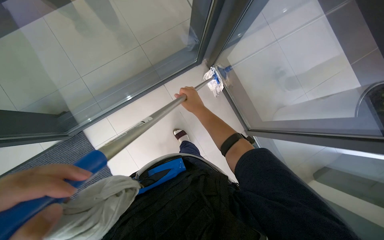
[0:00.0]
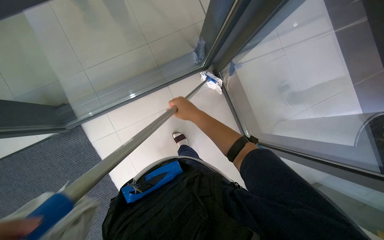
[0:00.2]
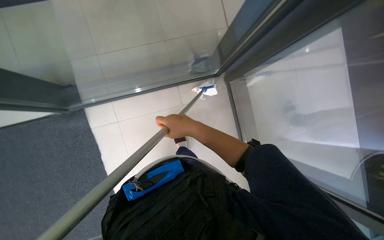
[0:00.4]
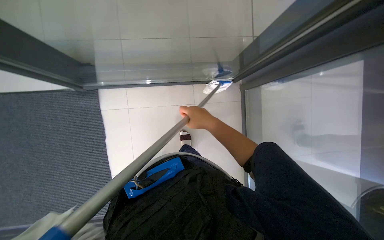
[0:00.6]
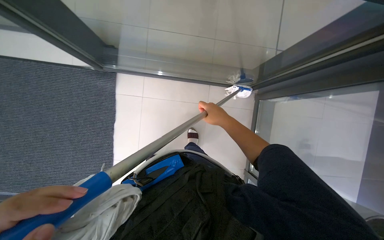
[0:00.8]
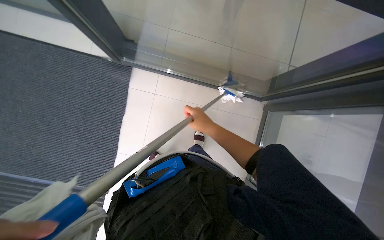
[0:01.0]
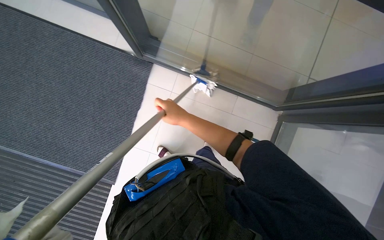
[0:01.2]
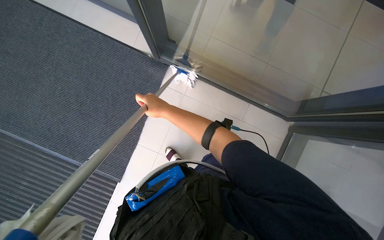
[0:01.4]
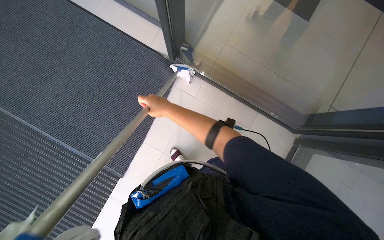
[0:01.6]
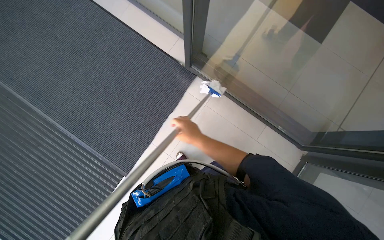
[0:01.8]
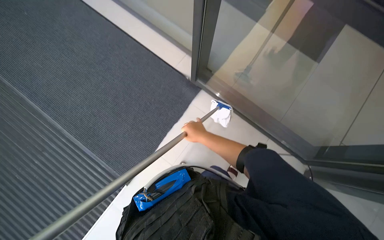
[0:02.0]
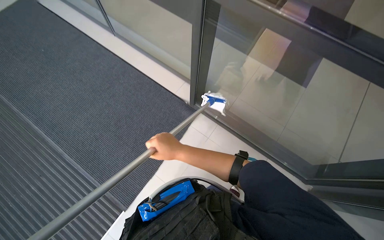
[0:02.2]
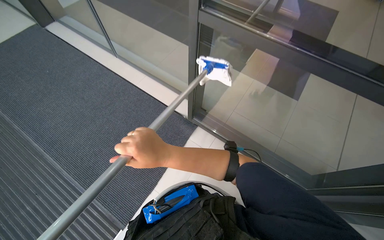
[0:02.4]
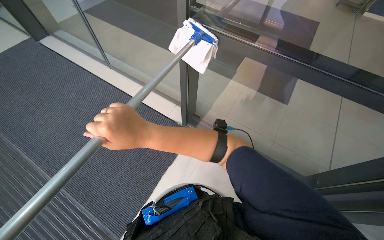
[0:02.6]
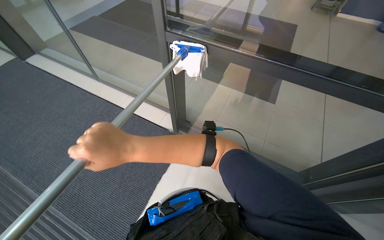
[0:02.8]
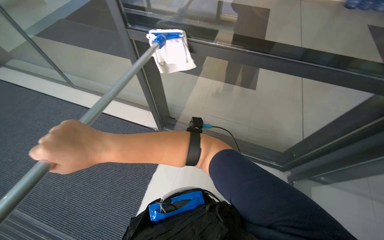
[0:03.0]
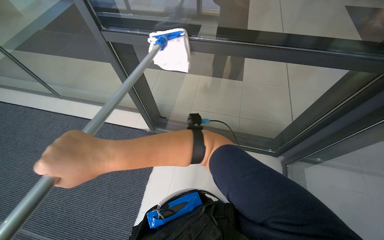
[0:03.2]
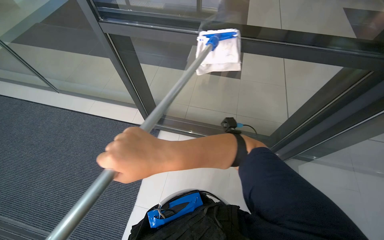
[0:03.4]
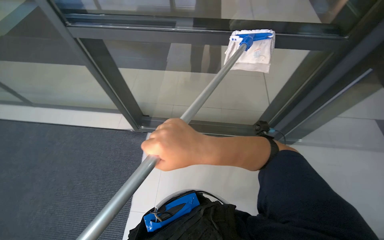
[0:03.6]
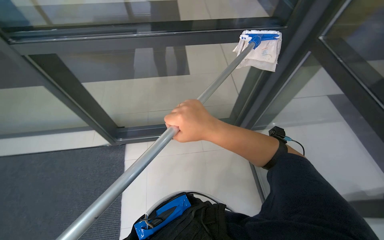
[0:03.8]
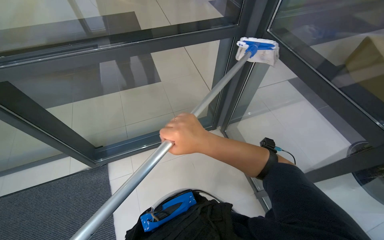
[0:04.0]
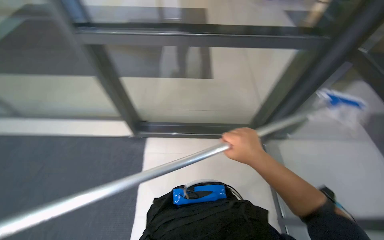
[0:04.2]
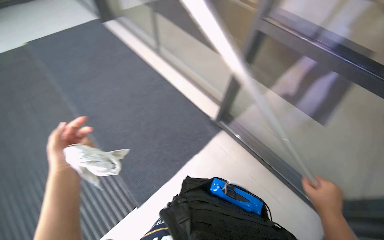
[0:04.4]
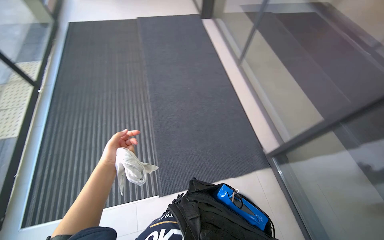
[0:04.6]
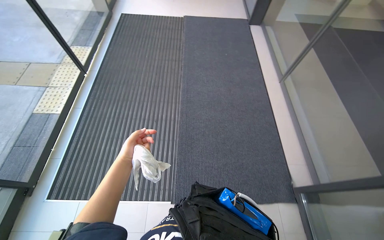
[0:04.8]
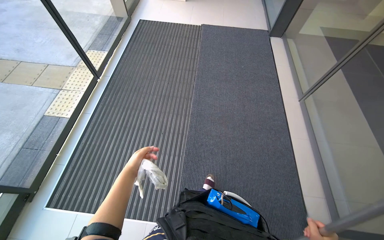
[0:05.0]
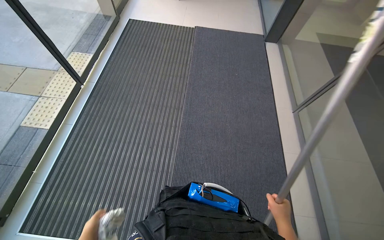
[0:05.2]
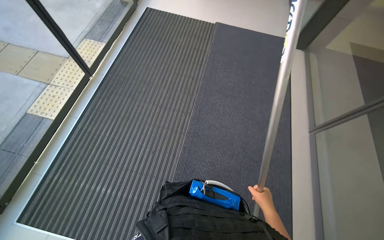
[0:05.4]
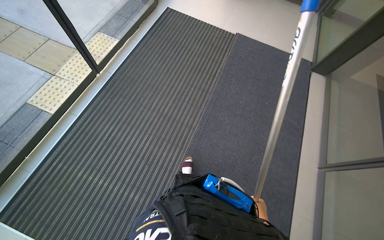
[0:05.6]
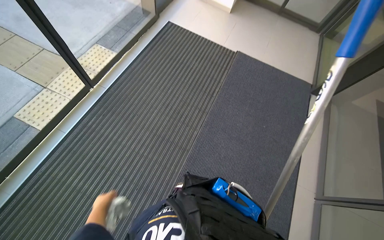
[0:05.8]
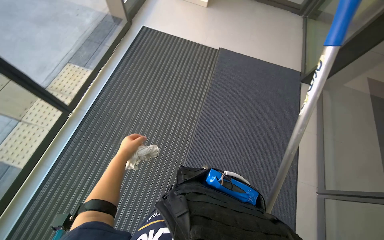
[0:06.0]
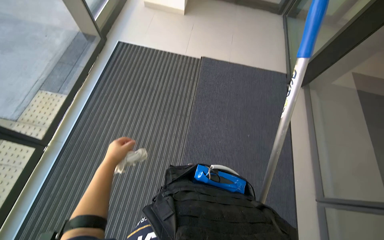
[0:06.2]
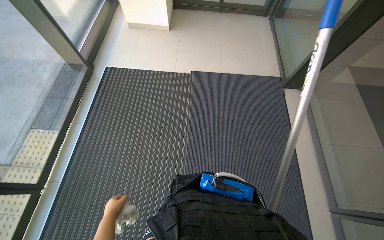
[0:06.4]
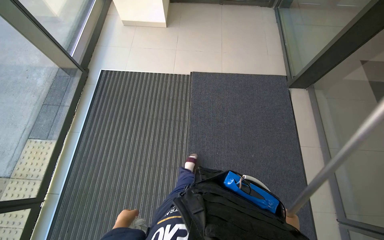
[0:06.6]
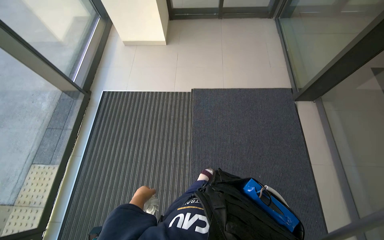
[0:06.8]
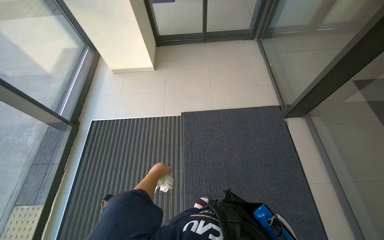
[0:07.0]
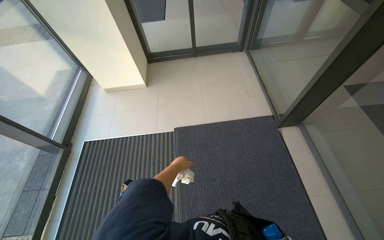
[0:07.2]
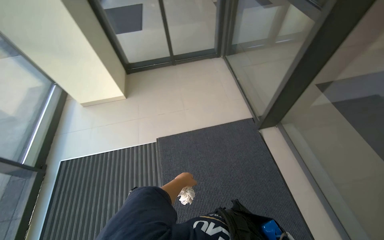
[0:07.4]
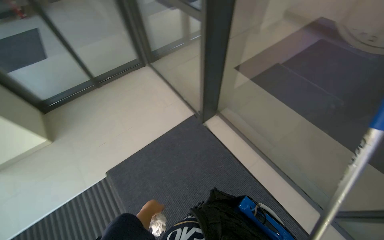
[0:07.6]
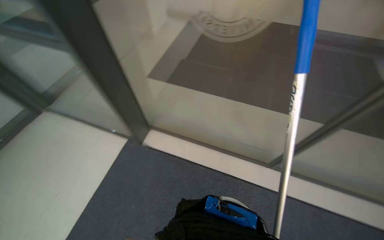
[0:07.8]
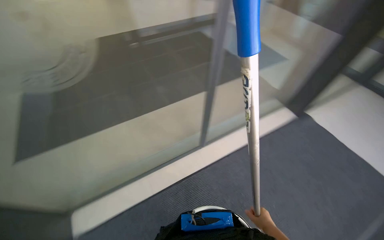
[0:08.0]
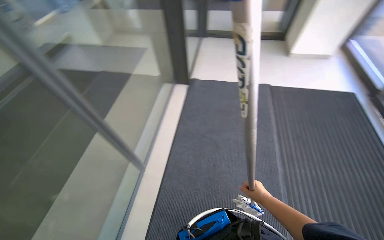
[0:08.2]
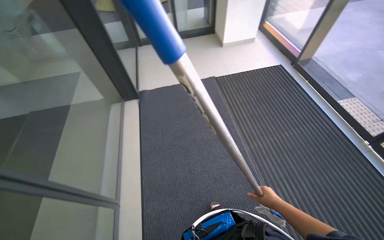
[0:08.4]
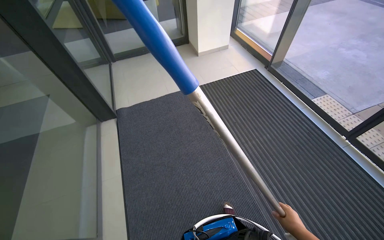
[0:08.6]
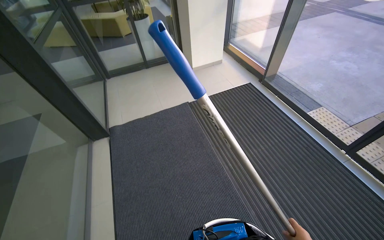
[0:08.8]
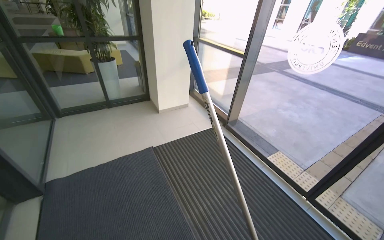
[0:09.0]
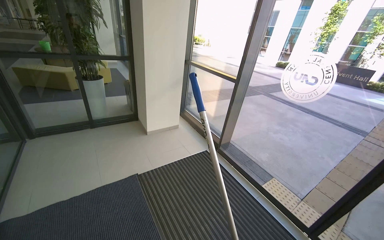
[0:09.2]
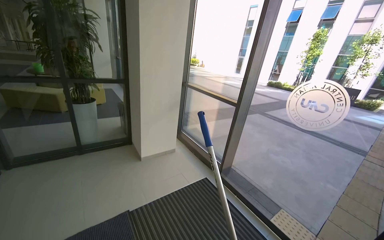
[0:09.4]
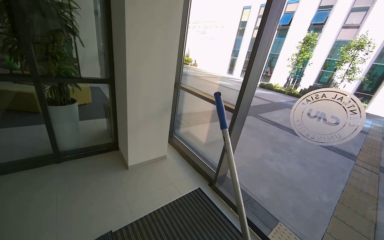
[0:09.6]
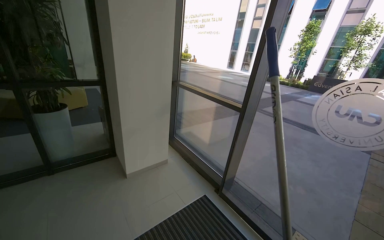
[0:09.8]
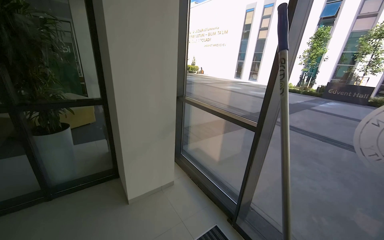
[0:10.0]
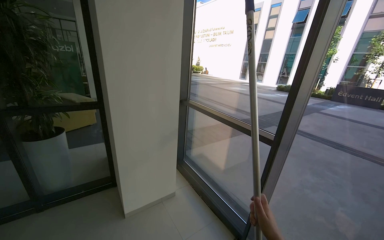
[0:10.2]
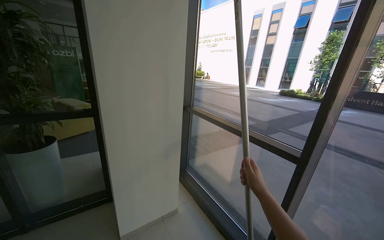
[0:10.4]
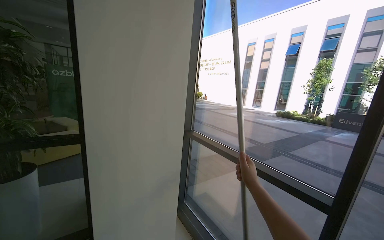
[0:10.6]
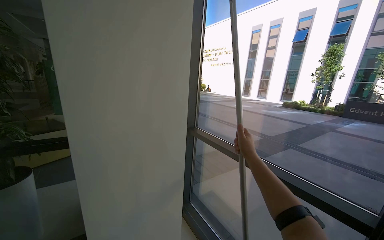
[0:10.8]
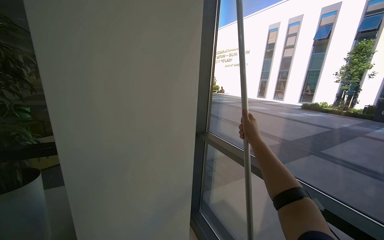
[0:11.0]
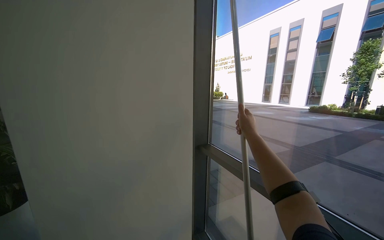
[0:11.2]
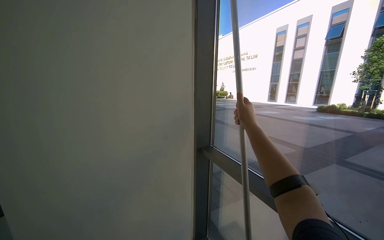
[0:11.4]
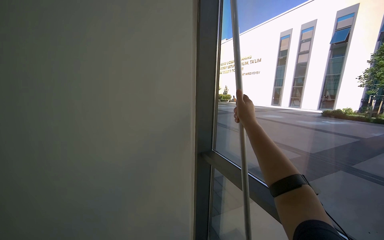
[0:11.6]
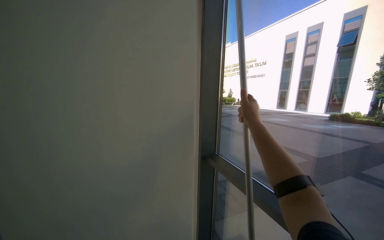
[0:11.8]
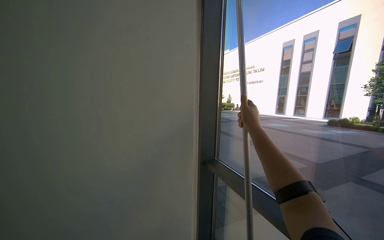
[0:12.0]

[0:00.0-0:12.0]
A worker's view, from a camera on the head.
Job: cleaning windows.
The whole recording: Cleaning glass windows. The worker cleans the large glass windows with a long-handled cleaning tool.
0:00.0 to 0:01.6: The scene turns about 60 degrees clockwise in the picture.
0:01.6 to 0:03.0: The view tips upward by roughly 25 degrees. The right hand heads nearer to the camera and to the left, covering about 30 cm.
0:03.0 to 0:04.4: The right hand moves to the right, roughly 40 cm.
0:04.4 to 0:06.0: The head travels roughly 1 m. The head turns to the left by some 30 degrees.
0:06.0 to 0:07.6: The wearer moves roughly 1 m. The head rotates some 55 degrees to the right.
0:07.6 to 0:09.0: The wearer moves roughly 80 cm. The wearer looks about 95 degrees further to the right. The wearer looks roughly 20 degrees further upward.
0:09.0 to 0:10.4: The camera is carried about 1.5 m. The view tilts roughly 15 degrees upward.
0:10.4 to 0:12.0: The wearer moves roughly 70 cm.

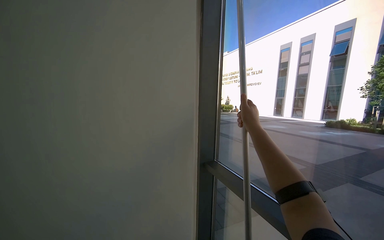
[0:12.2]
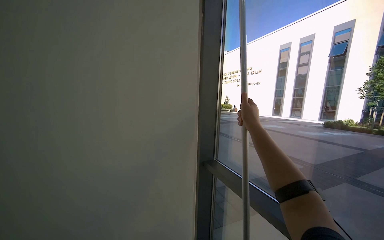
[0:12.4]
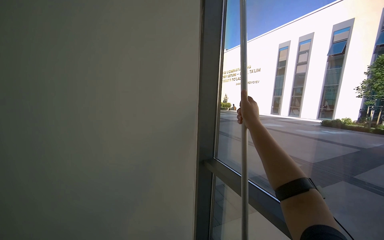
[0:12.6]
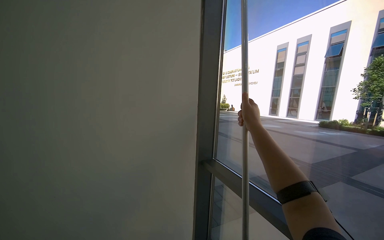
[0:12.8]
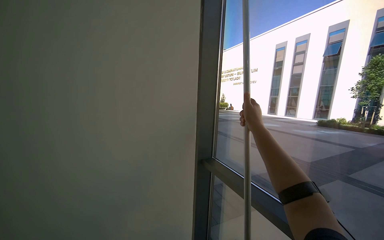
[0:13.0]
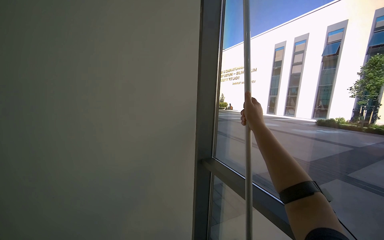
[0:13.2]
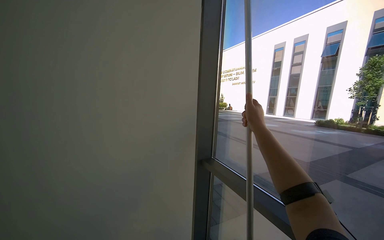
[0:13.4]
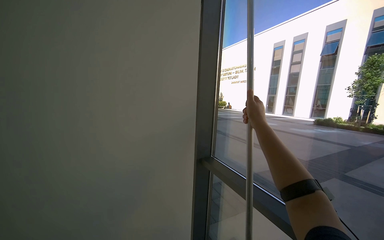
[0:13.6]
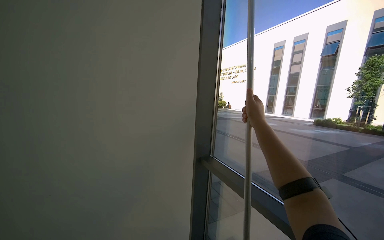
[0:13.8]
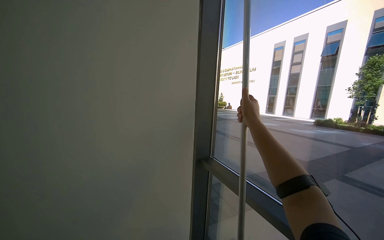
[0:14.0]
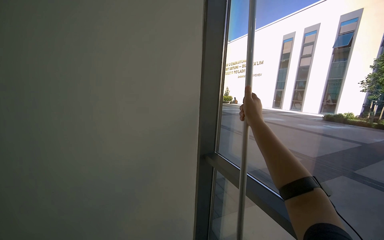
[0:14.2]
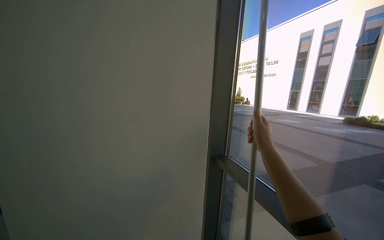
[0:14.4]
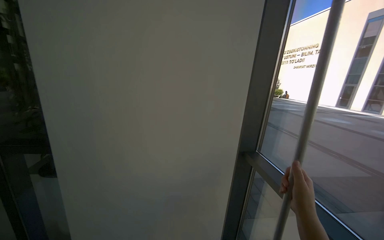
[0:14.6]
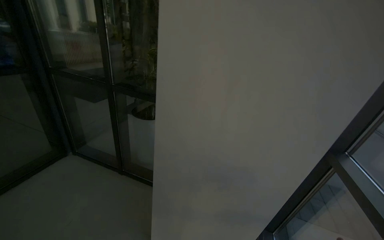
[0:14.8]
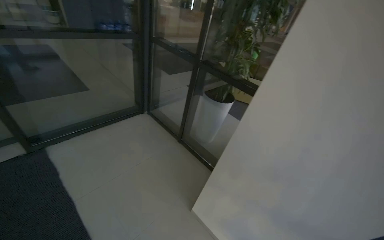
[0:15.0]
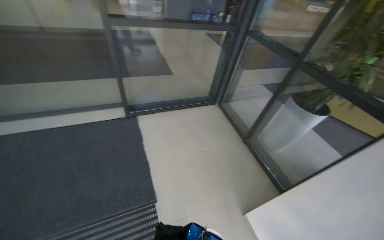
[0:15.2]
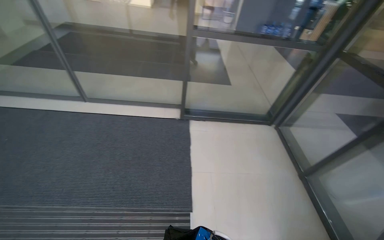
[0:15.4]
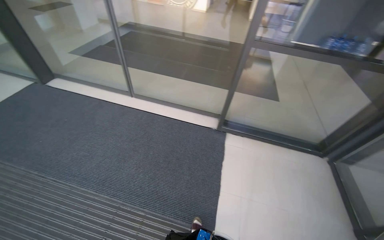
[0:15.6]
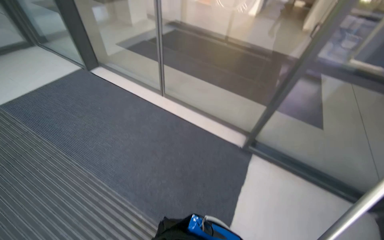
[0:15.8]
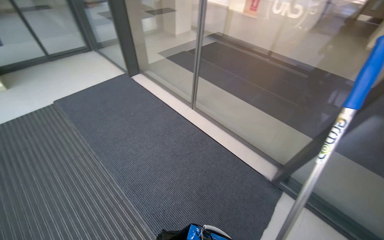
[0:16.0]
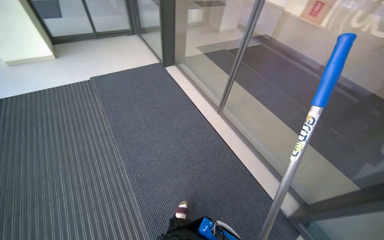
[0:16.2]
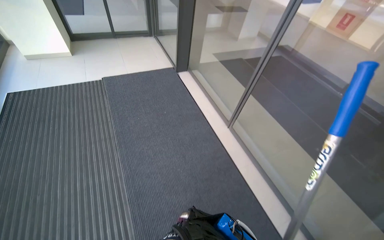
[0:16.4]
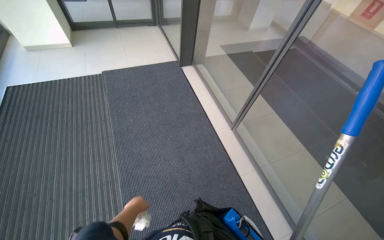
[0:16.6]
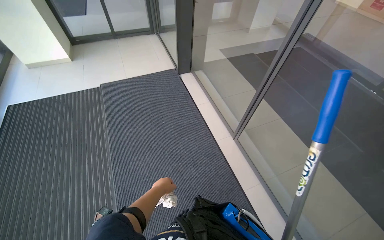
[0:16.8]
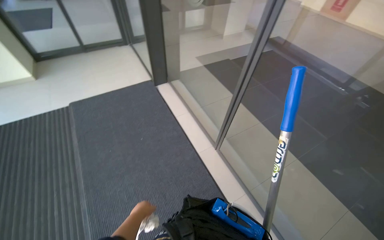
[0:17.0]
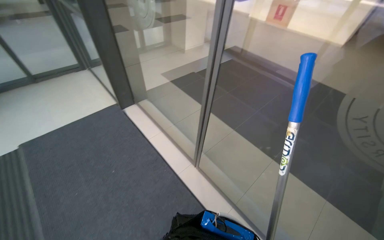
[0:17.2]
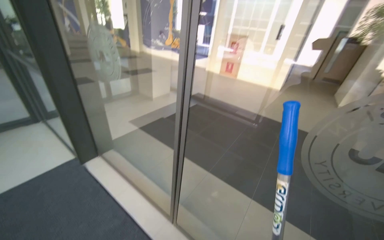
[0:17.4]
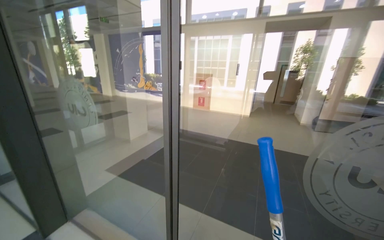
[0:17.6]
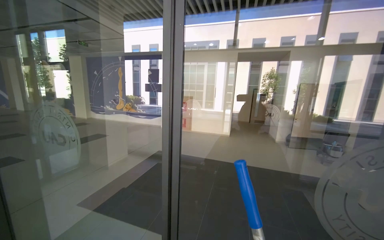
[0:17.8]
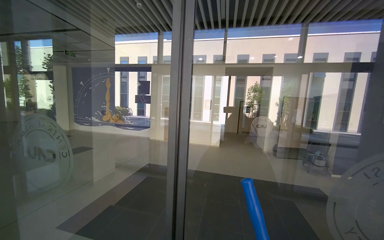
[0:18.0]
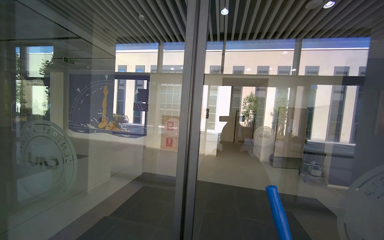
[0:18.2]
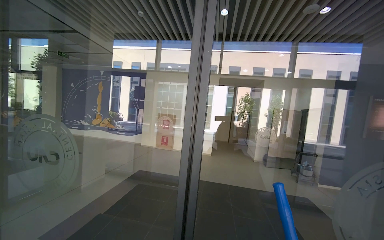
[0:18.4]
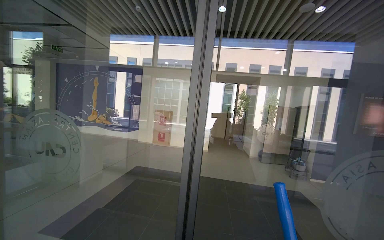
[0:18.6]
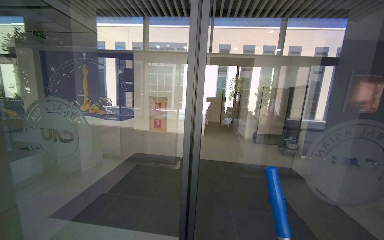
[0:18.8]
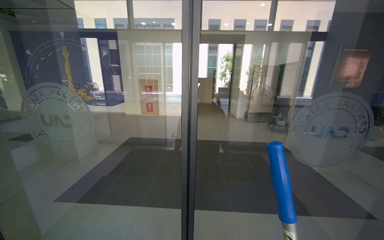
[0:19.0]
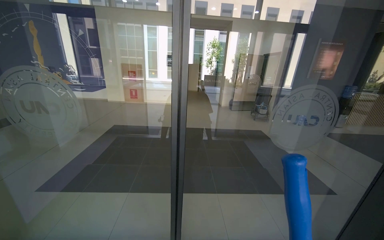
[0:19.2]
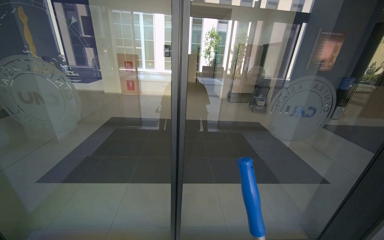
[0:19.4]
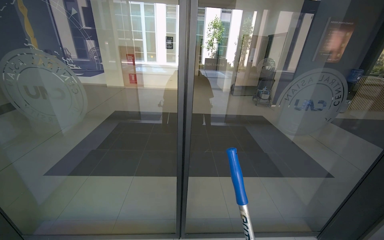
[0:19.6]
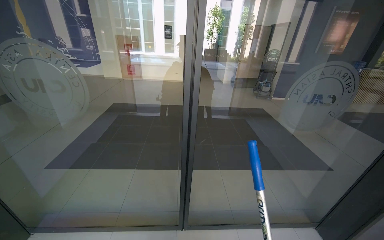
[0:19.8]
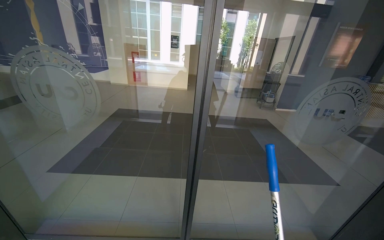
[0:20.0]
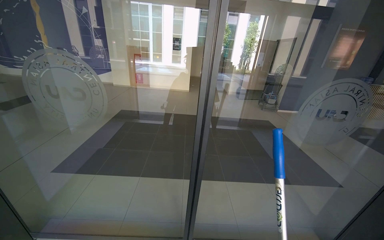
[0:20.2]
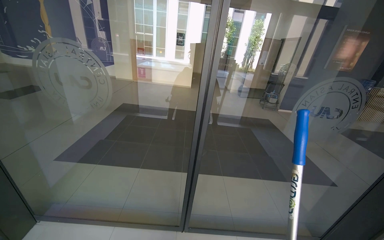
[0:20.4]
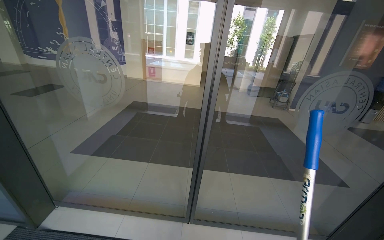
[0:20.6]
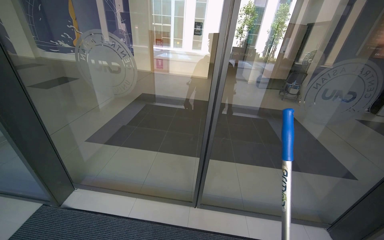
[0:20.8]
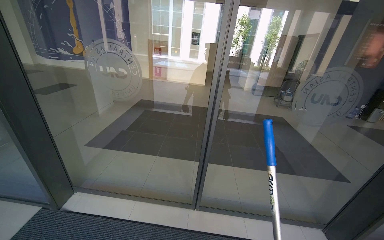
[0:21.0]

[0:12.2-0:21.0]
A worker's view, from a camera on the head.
Job: cleaning windows.
The whole recording: Cleaning glass windows. The worker cleans the large glass windows with a long-handled cleaning tool.
0:13.6 to 0:15.2: The head travels approximately 50 cm. The wearer looks about 95 degrees further to the left. The view tilts roughly 25 degrees downward.
0:15.2 to 0:16.6: The camera travels about 1 m. The head turns to the left by some 90 degrees.
0:16.6 to 0:18.0: The wearer moves approximately 70 cm. The head rotates roughly 55 degrees to the right. The view tips upward by approximately 45 degrees.
0:18.0 to 0:19.6: The view tilts about 20 degrees downward.
